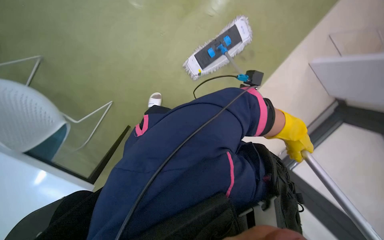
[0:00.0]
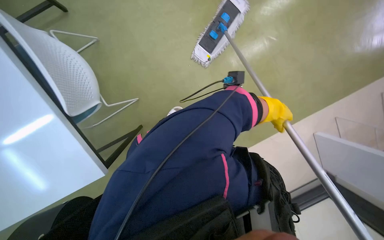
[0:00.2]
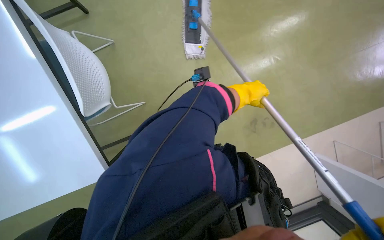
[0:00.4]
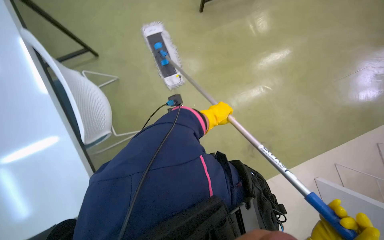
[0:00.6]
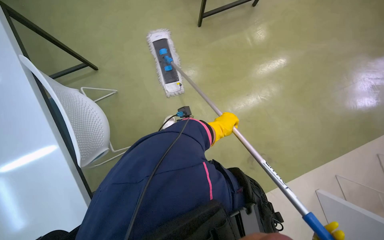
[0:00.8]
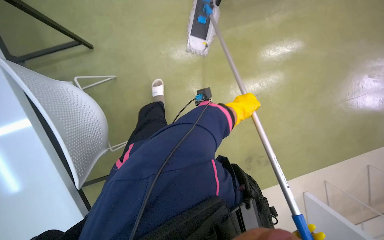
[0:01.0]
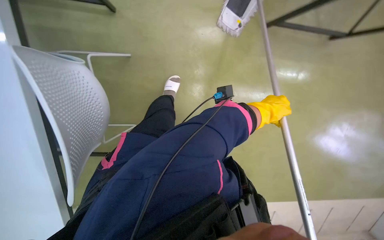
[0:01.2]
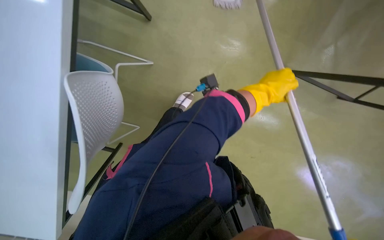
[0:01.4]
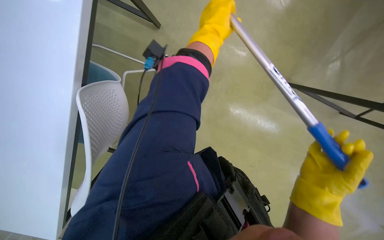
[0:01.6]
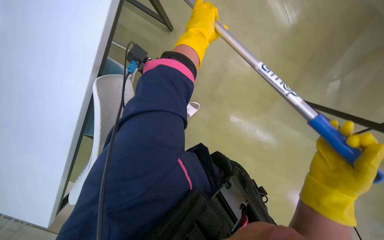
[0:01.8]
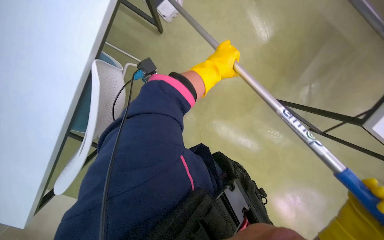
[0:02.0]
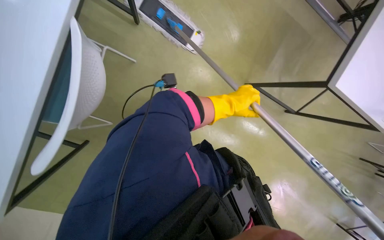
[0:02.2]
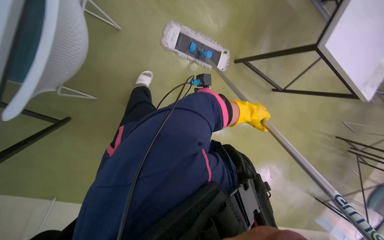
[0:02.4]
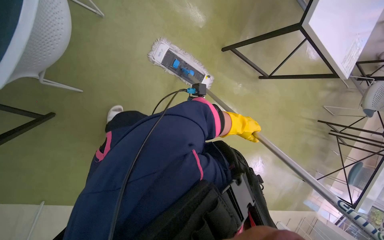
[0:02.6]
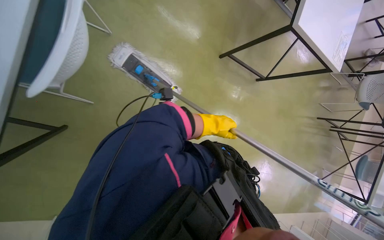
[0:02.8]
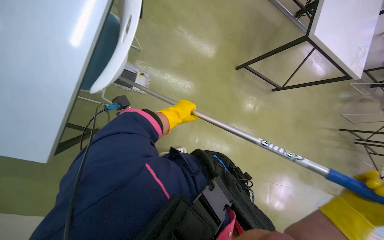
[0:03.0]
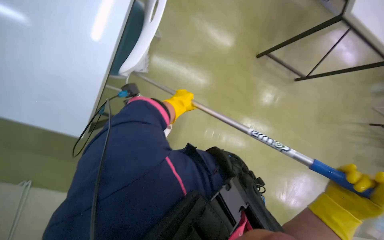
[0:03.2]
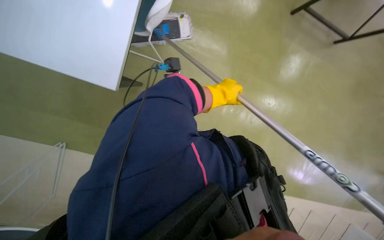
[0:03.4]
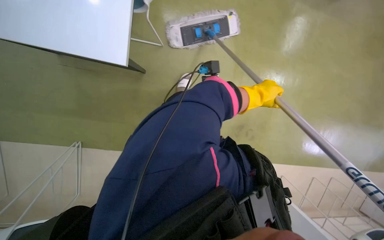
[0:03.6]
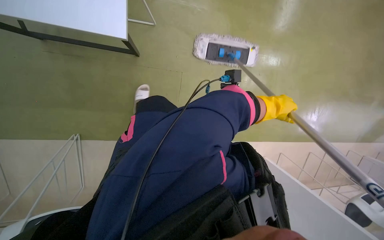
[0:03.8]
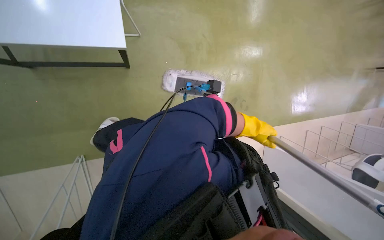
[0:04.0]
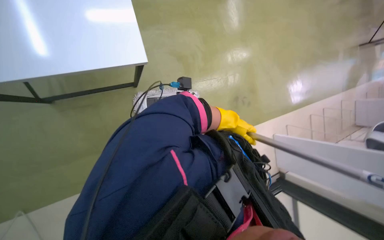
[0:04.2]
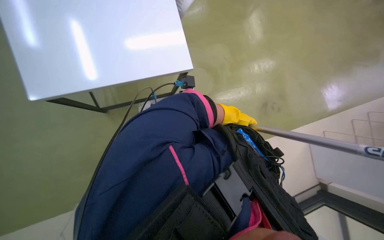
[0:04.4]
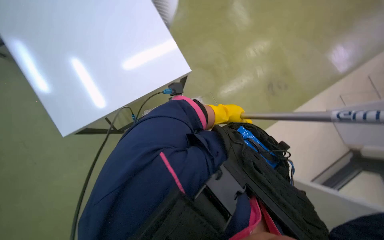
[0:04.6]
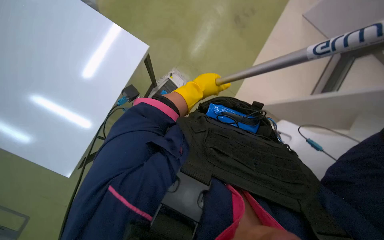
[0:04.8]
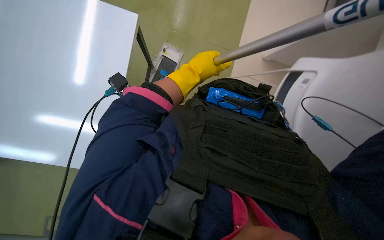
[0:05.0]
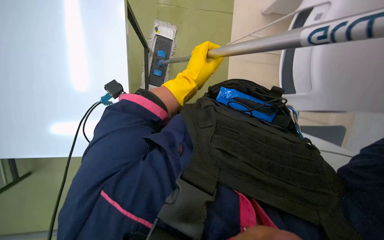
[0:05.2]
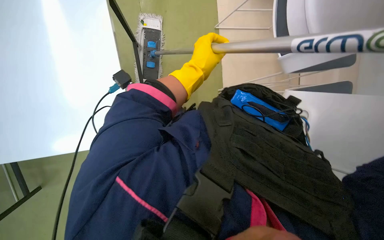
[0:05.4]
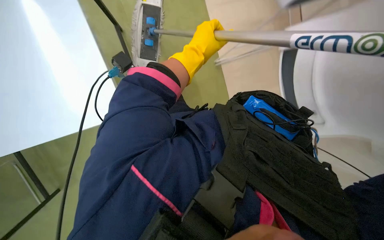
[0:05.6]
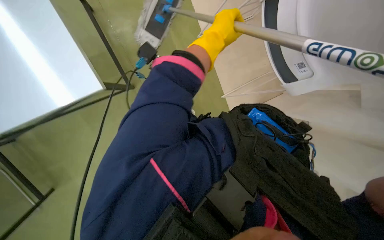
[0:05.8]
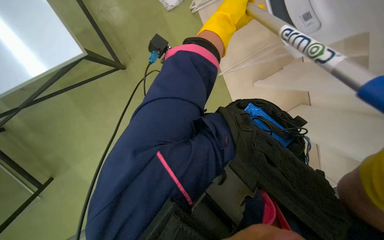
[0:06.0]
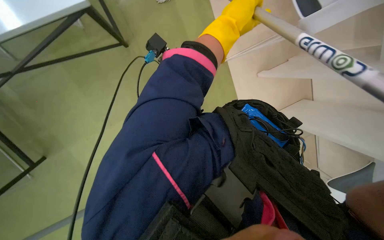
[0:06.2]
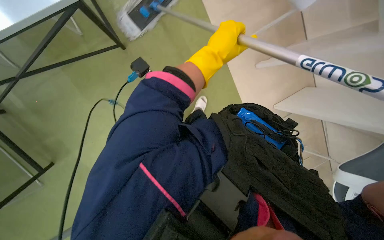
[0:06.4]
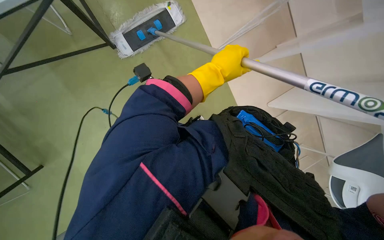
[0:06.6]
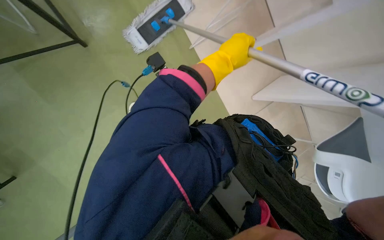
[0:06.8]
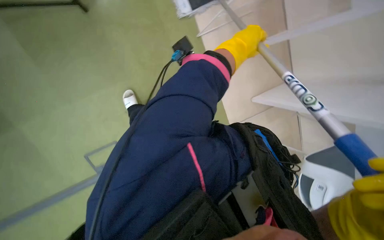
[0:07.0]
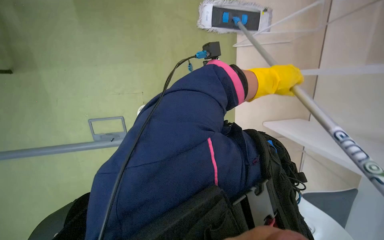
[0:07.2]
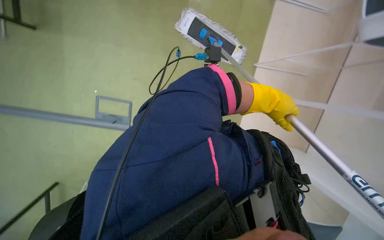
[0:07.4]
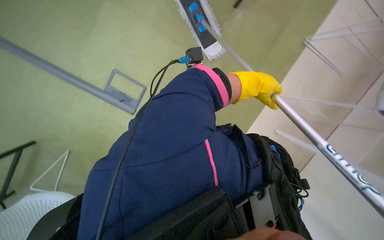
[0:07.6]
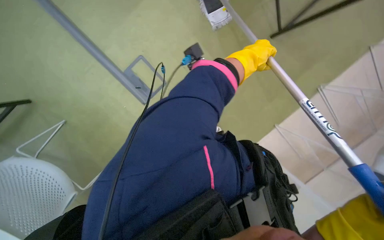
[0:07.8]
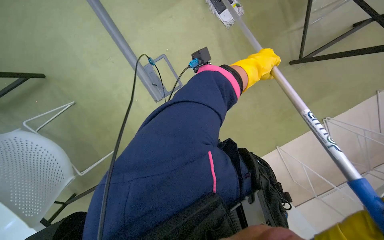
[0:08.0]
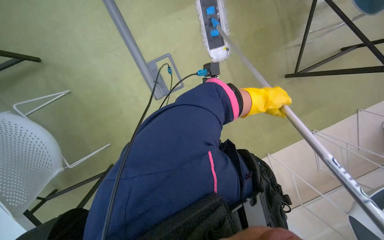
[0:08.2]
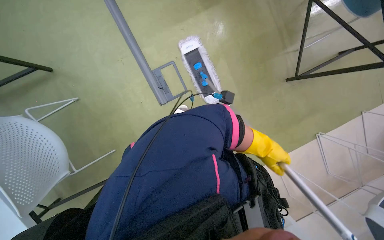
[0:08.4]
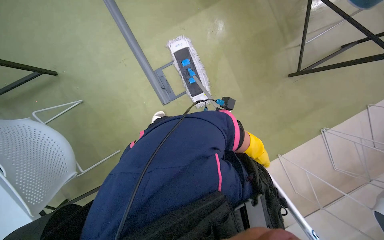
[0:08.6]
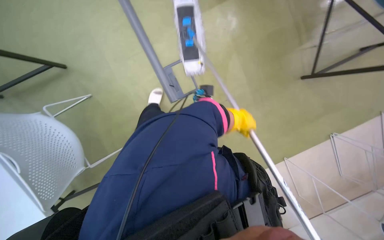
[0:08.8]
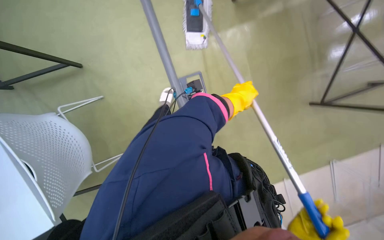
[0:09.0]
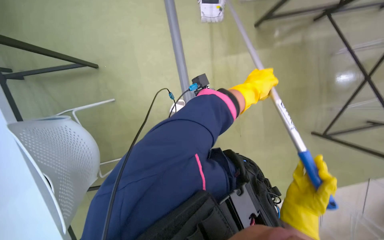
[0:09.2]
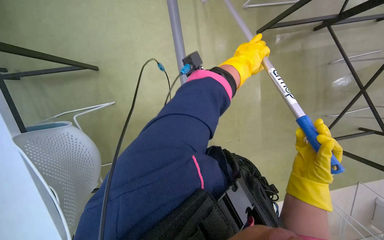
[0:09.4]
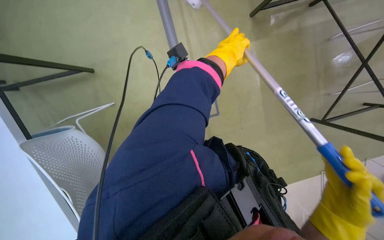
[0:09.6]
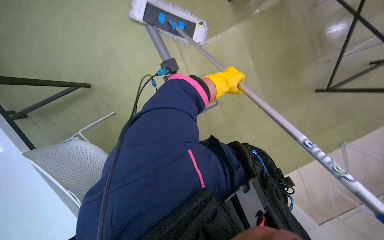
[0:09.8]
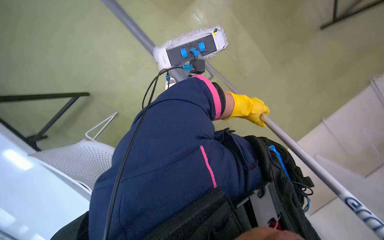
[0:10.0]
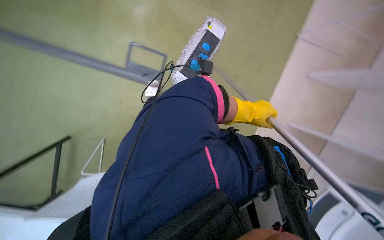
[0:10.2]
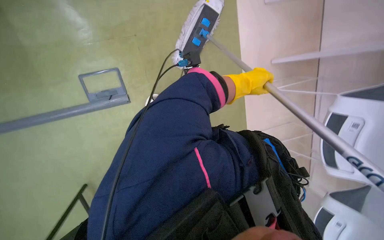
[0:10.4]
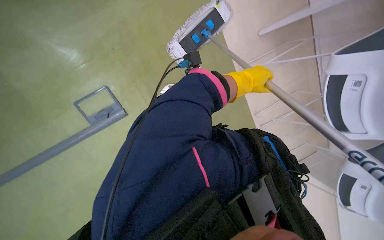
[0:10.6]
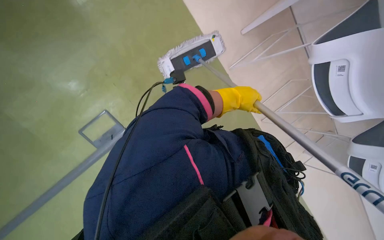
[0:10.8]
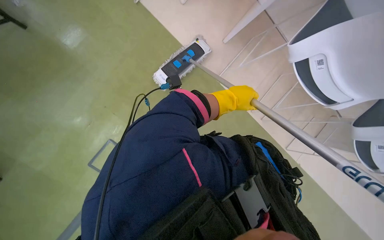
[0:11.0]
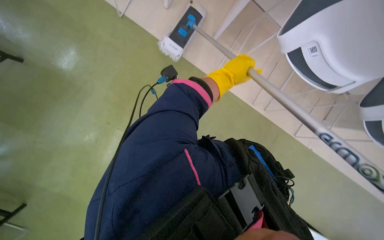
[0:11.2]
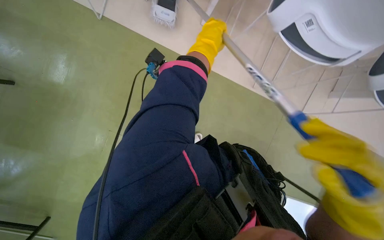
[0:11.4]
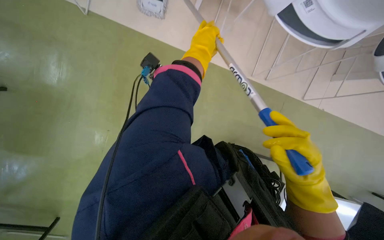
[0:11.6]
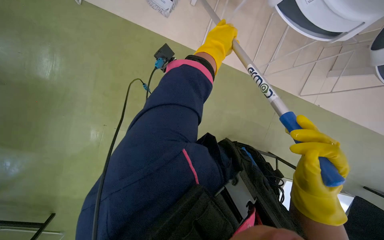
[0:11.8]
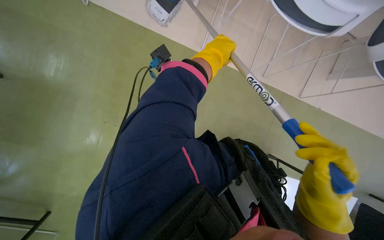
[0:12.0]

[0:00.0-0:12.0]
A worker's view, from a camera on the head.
Job: mopping floor.
The whole recording: Mopping office floor. The worker mops the office floor with a flat mop, periodically wringing it in a bucket.
0.0 to 1.6 s: The left hand moves up and down the picture over about 25 cm, changing direction 2 times.
3.0 to 4.4 s: The camera sweeps to the left, by about 35 degrees.
4.4 to 6.0 s: The left hand heads up the picture and nearer to the camera, covering about 20 cm.
6.0 to 7.6 s: The scene turns approximately 30 degrees clockwise in the picture.
7.6 to 9.0 s: The left hand swings up and down the picture, approximately 30 cm each way, with 2 reversals.
9.0 to 10.4 s: The left hand goes nearer to the camera and returns, roughly 5 cm each way.
10.4 to 12.0 s: Everything in view rotates about 35 degrees counterclockwise. The left hand shifts approximately 15 cm nearer to the camera.

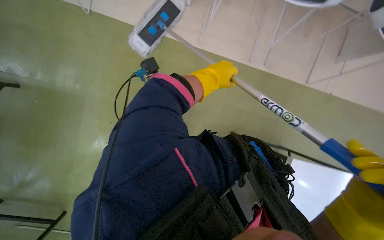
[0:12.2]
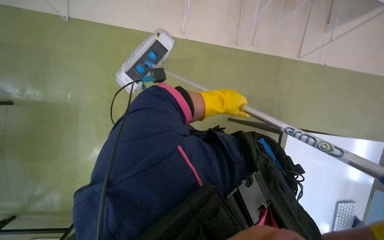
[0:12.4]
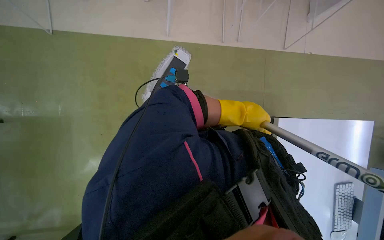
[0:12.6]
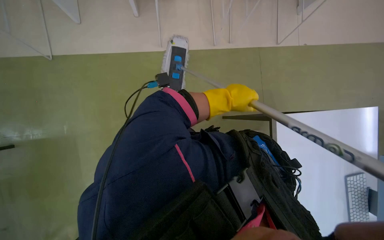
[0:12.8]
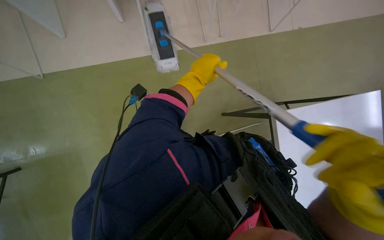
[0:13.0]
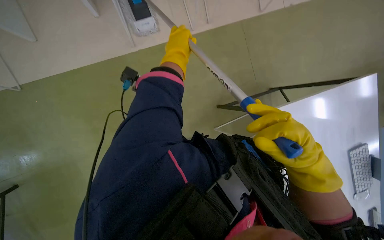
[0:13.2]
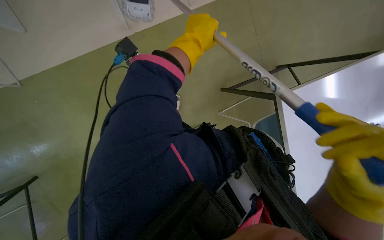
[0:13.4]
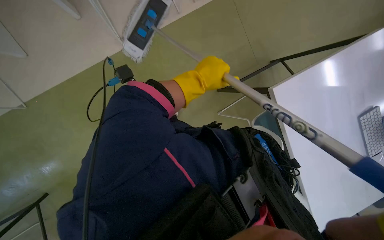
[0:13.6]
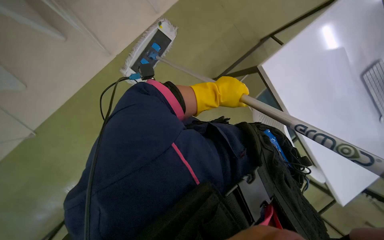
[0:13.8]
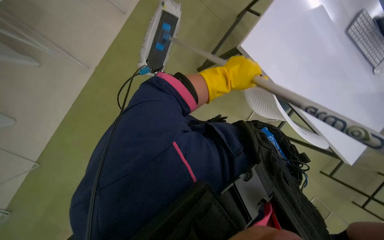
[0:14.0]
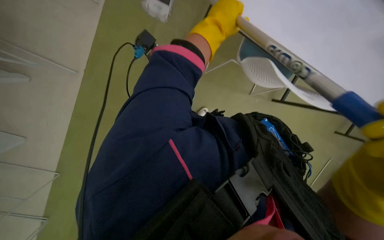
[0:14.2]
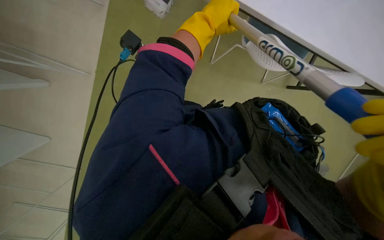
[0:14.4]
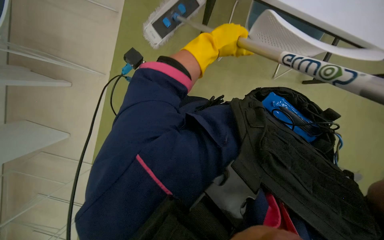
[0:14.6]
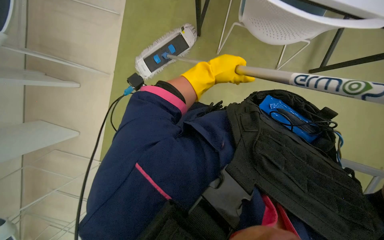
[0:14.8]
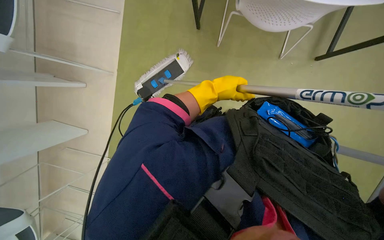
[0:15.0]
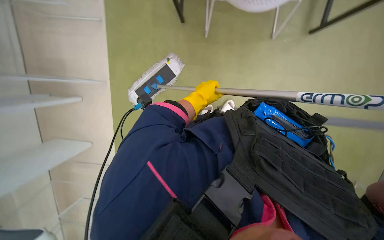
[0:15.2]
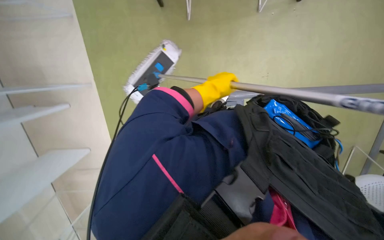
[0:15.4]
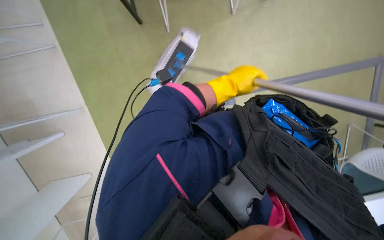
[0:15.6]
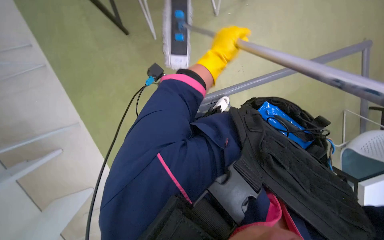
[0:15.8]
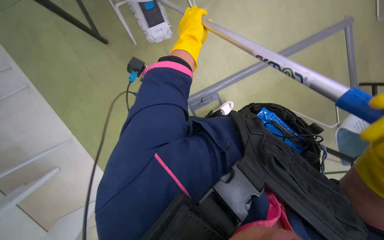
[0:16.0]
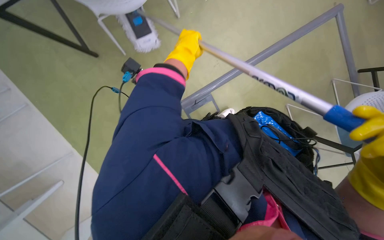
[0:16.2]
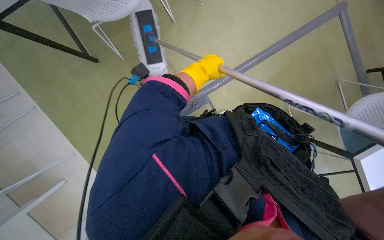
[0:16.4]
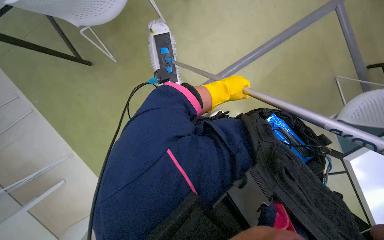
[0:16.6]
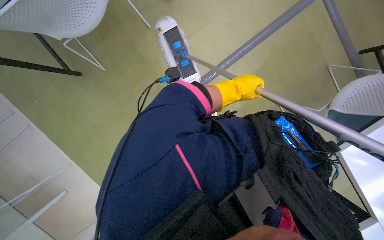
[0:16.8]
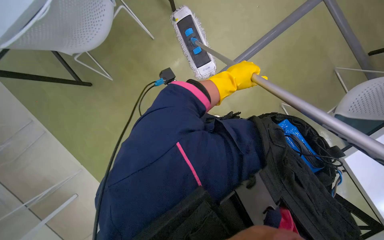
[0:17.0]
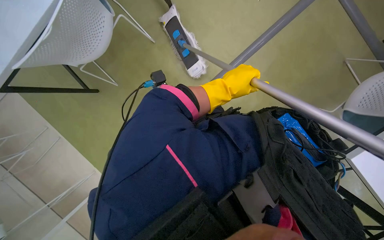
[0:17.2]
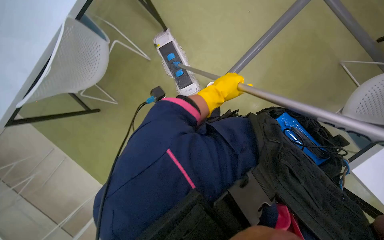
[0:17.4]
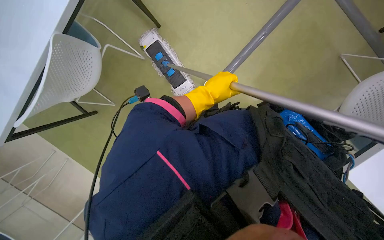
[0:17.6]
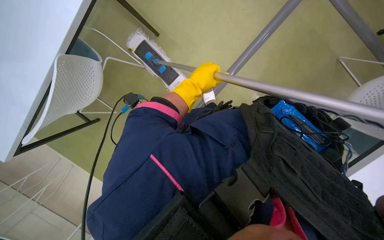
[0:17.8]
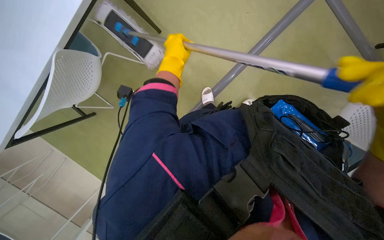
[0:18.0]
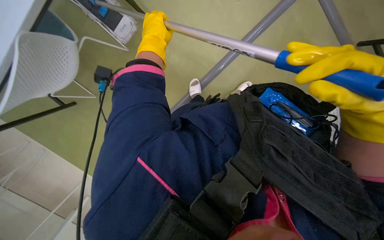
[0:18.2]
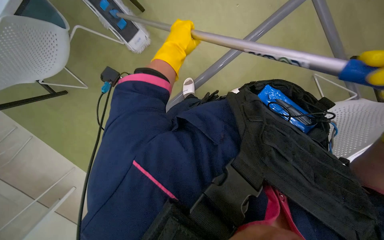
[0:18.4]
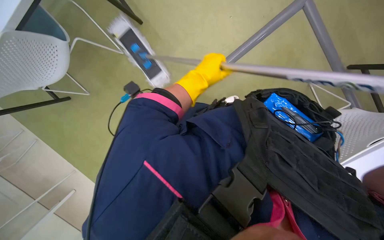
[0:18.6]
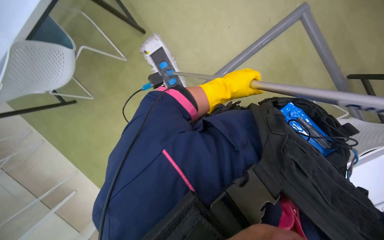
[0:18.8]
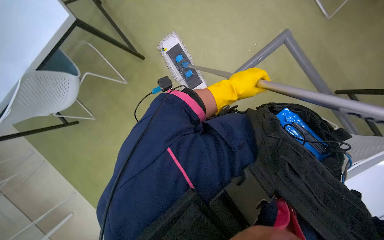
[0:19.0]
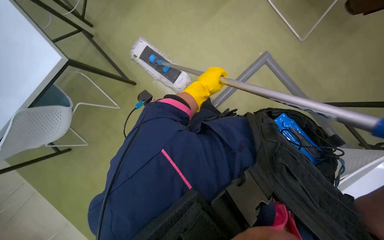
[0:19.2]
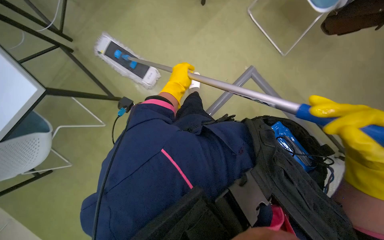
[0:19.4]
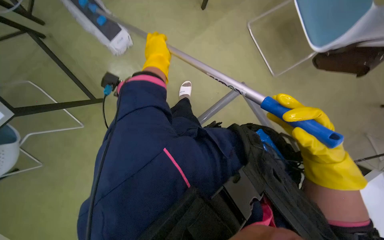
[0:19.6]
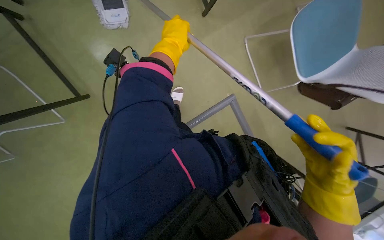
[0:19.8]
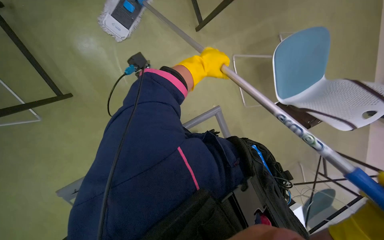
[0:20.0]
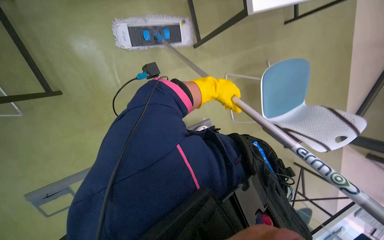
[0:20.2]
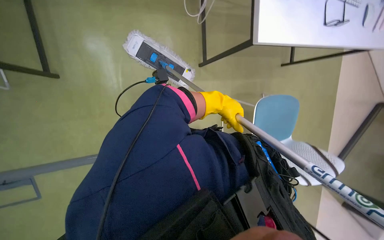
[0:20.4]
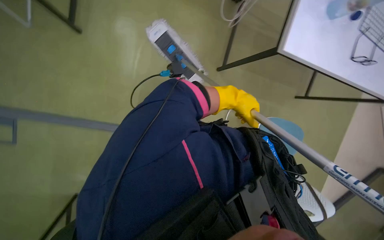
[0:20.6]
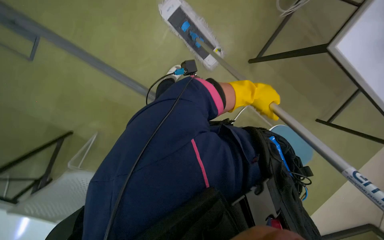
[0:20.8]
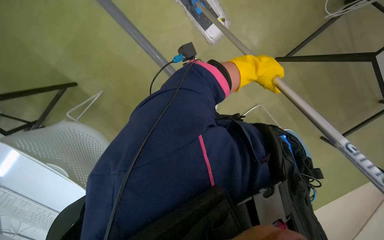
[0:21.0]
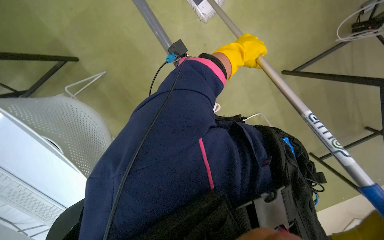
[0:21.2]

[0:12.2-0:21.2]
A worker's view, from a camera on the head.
Job: mopping floor.
The whole recording: Mopping office floor. The worker mops the office floor with a flat mop, periodically wringing it in a bucket.
12.2 to 13.8 s: The left hand swings left and right, approximately 15 cm each way, with 2 reversals.
13.8 to 15.2 s: The left hand shifts some 15 cm farther from the camera.
15.2 to 16.6 s: The left hand moves left and right over some 15 cm, changing direction 2 times.
16.6 to 18.2 s: The left hand shifts approximately 20 cm to the left and up the picture.
18.2 to 19.8 s: The left hand reaches some 15 cm to the right, then returns.
19.8 to 21.2 s: The scene rotates clockwise by some 30 degrees.
